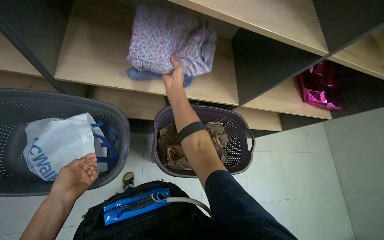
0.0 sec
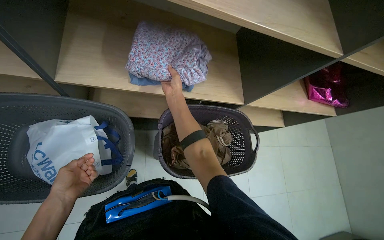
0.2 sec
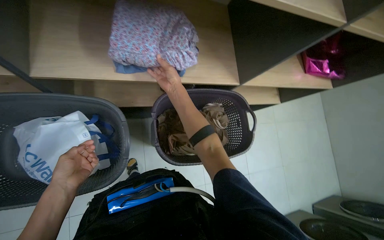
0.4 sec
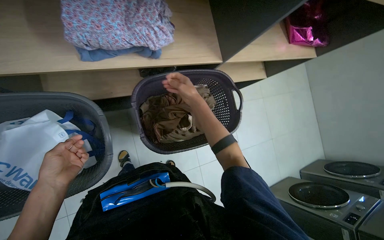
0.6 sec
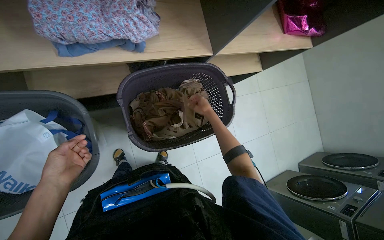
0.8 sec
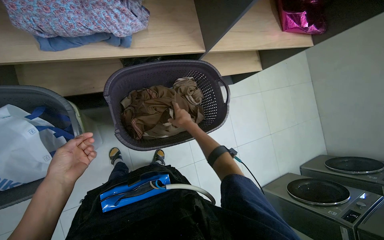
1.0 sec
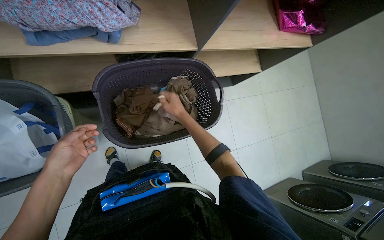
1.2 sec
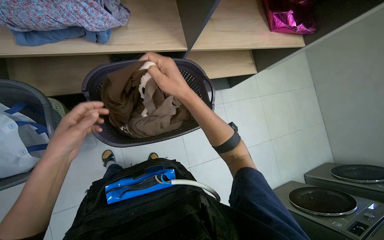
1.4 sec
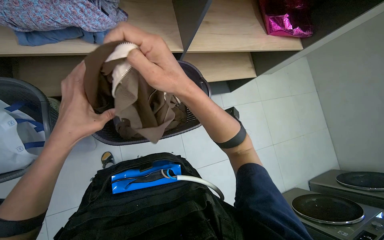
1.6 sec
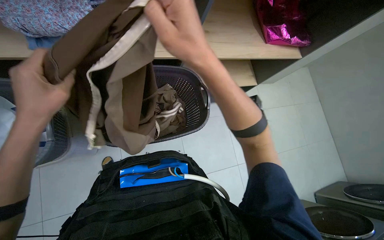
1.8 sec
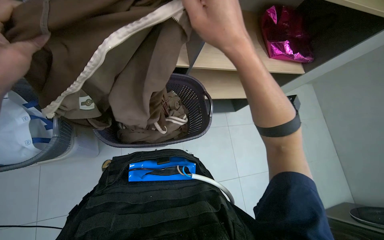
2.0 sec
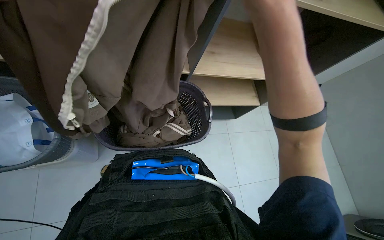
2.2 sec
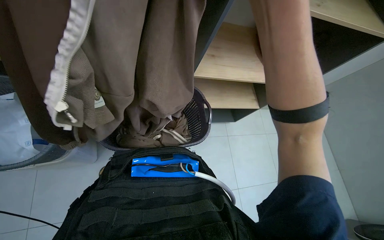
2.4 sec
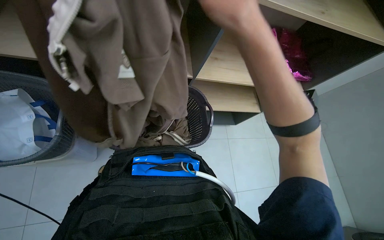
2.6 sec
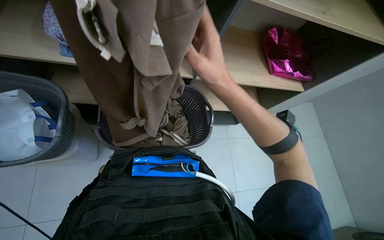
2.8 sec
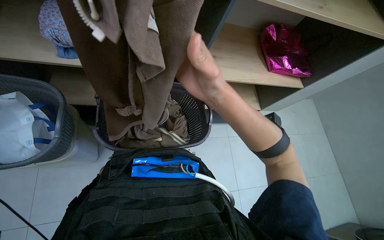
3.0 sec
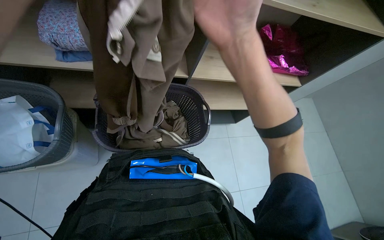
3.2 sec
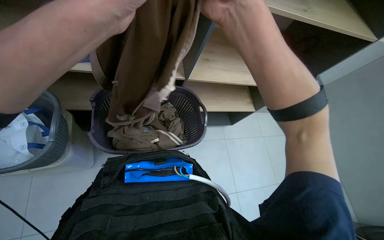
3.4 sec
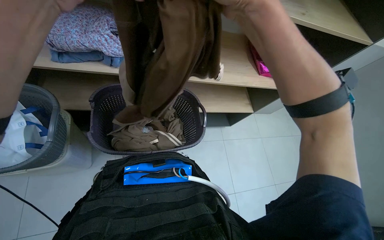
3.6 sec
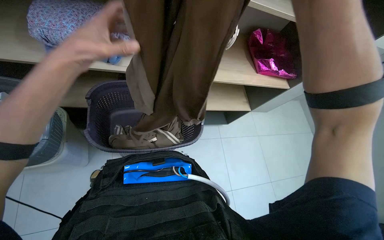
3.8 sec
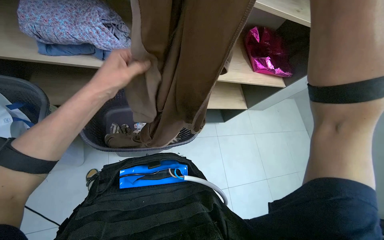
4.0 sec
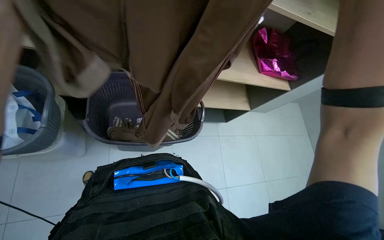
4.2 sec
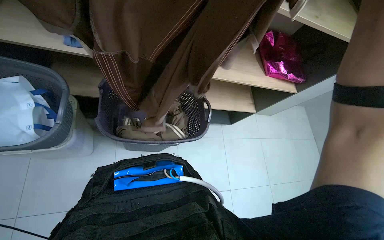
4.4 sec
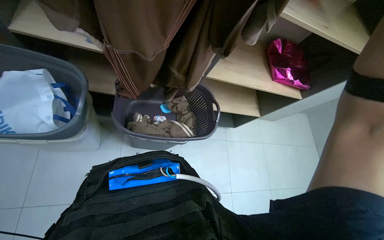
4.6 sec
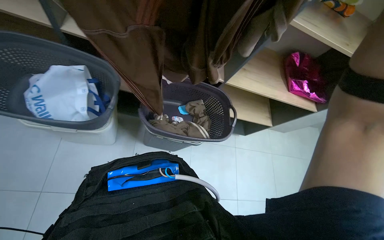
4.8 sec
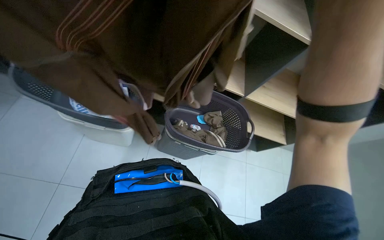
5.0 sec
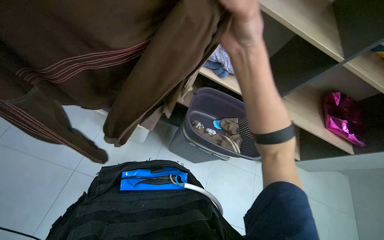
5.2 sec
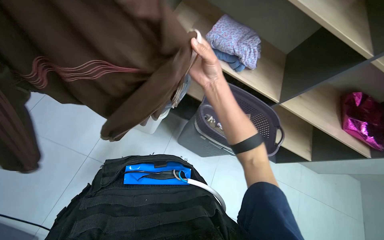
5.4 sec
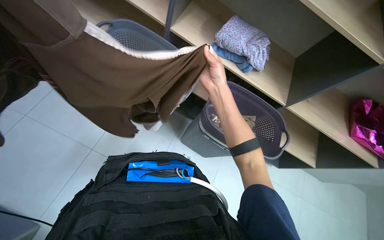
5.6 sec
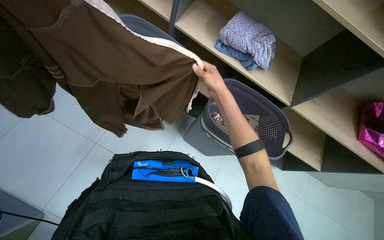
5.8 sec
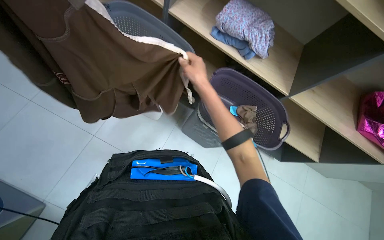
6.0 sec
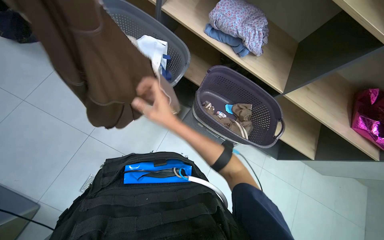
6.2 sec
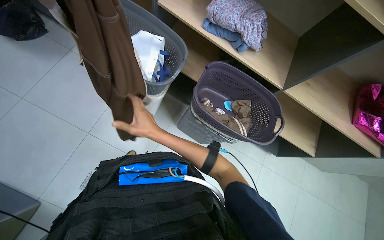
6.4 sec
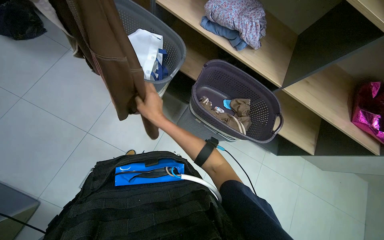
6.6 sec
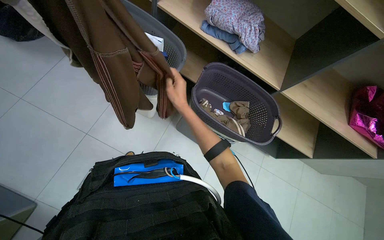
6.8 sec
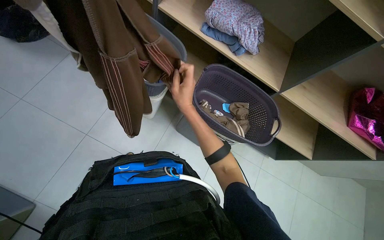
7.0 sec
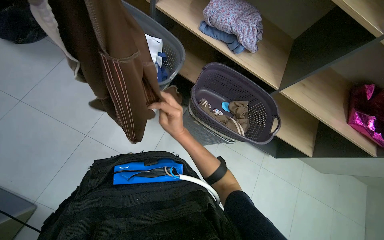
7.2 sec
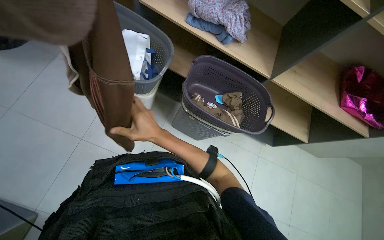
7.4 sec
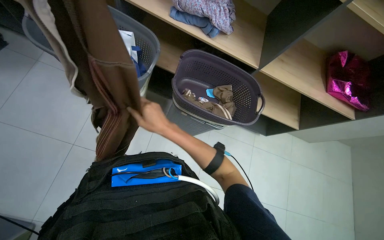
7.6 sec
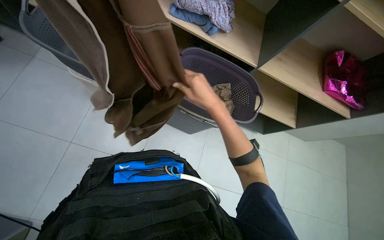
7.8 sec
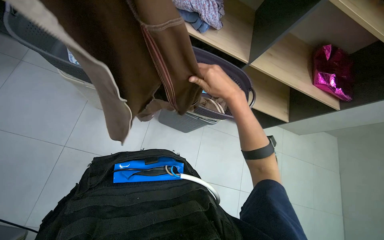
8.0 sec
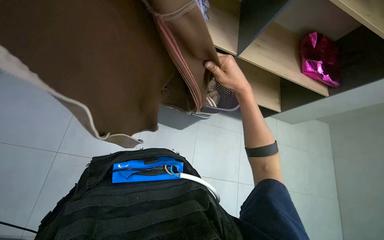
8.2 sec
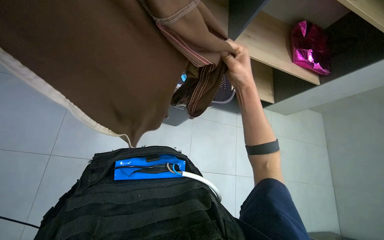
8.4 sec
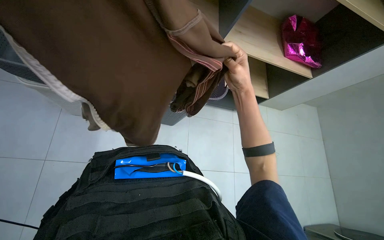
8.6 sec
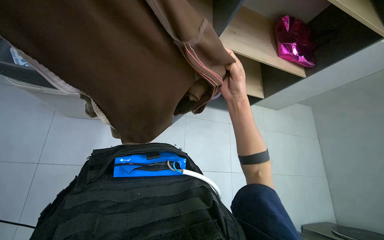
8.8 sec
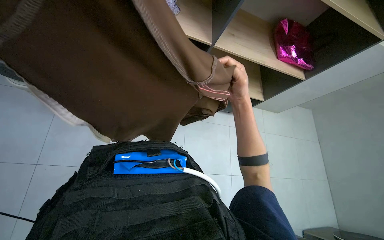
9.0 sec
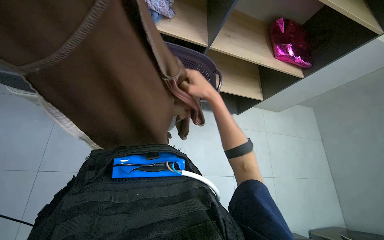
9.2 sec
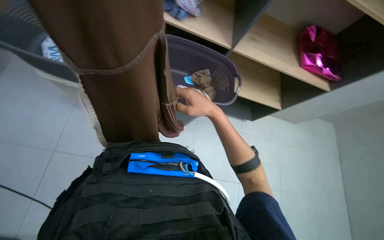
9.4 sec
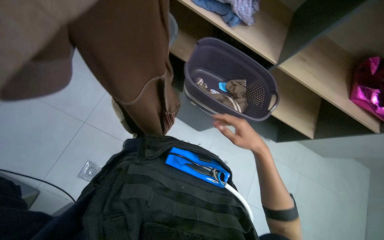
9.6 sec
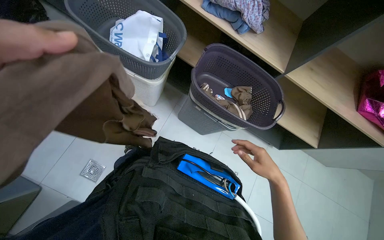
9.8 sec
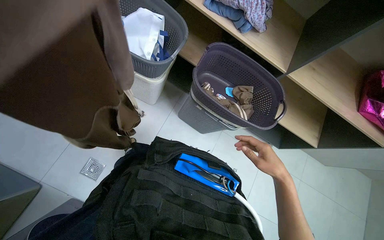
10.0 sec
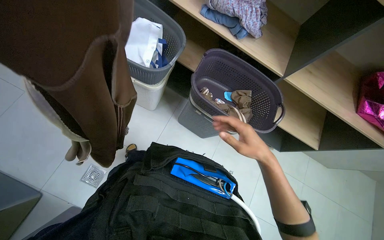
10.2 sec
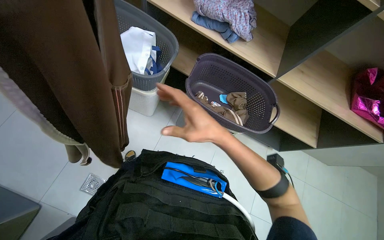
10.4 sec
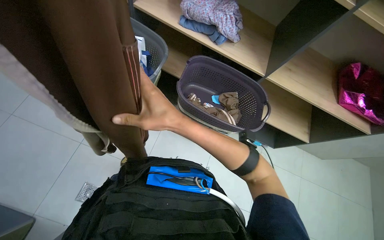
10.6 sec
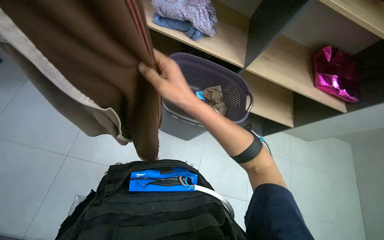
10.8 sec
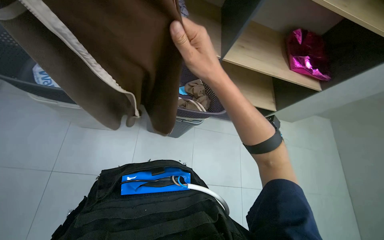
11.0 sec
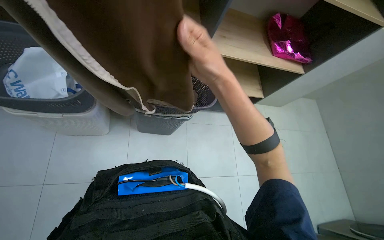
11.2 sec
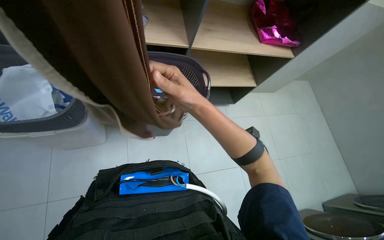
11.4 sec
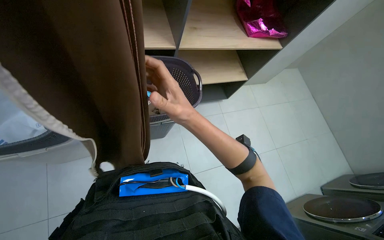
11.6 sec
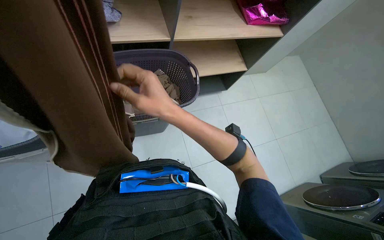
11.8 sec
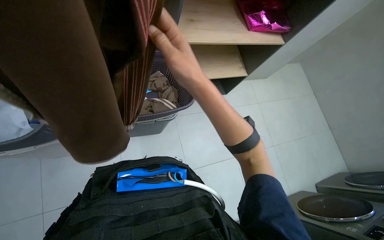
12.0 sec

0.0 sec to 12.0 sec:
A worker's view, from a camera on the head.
Job: managing laundry.
The whole recording: Folding and packing laundry. The worker folds clothes from a basket and then packs them into a plastic bag.
0.0 sec to 1.6 sec: The wearer looks some 25 degrees further downward.
1.6 sec to 3.0 sec: The view tilts some 15 degrees upward.
4.4 sec to 6.0 sec: The wearer's head swings approximately 30 degrees to the left.
6.0 sec to 7.6 sec: The right hand moves up and down the picture over about 15 cm, changing direction 2 times.
7.6 sec to 9.0 sec: The right hand moves to the right, about 25 cm.
9.0 sec to 10.4 sec: The head turns to the left by roughly 20 degrees.
10.4 sec to 12.0 sec: The wearer looks roughly 40 degrees further to the right.

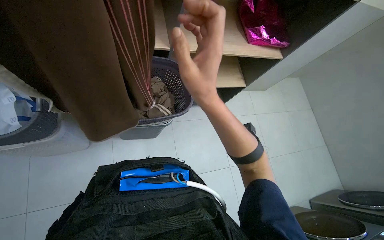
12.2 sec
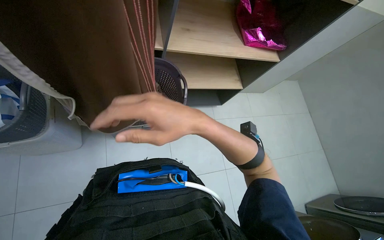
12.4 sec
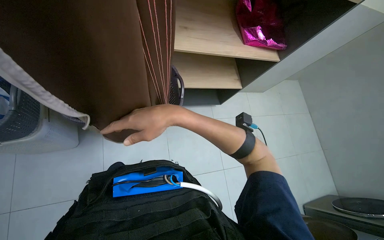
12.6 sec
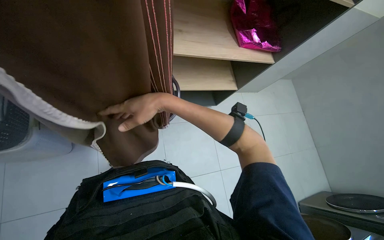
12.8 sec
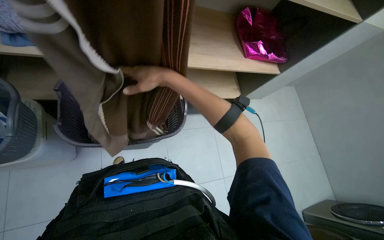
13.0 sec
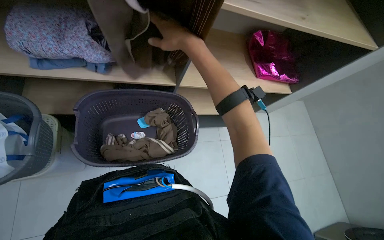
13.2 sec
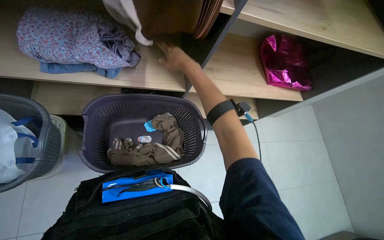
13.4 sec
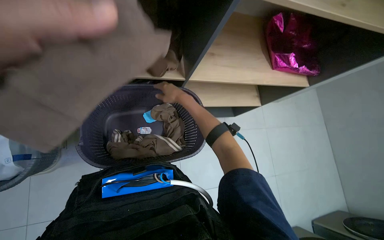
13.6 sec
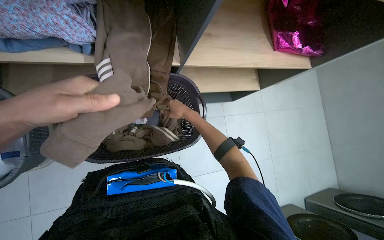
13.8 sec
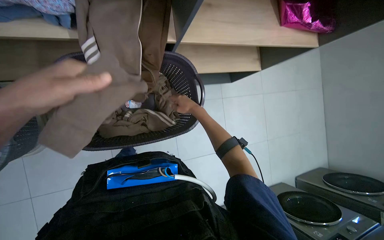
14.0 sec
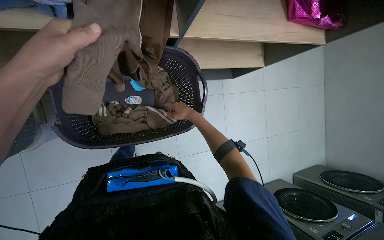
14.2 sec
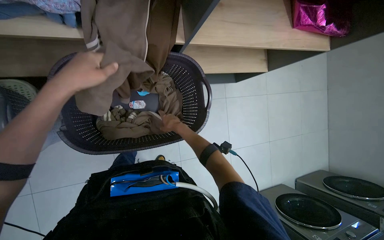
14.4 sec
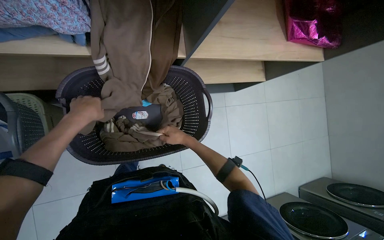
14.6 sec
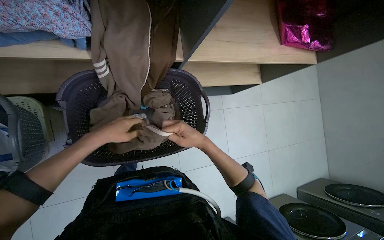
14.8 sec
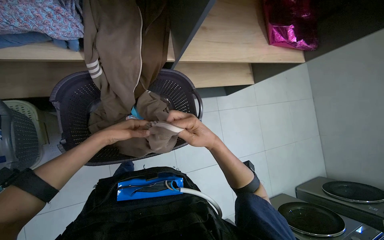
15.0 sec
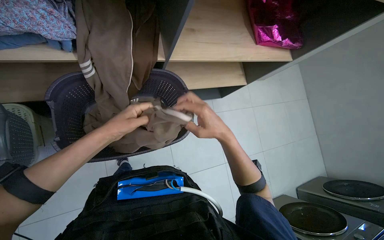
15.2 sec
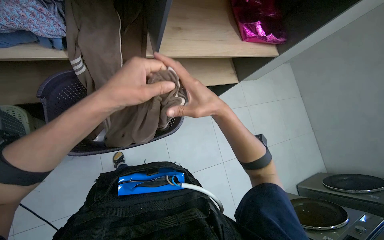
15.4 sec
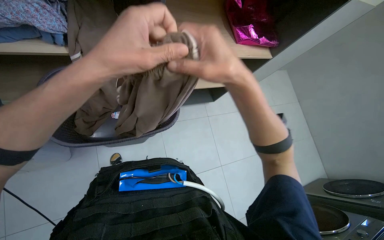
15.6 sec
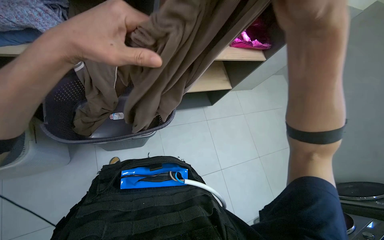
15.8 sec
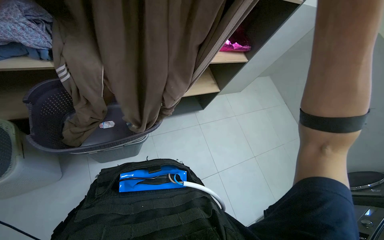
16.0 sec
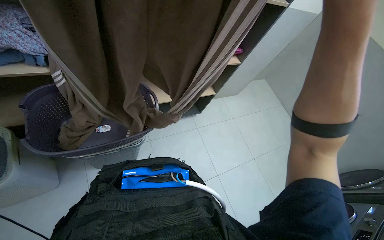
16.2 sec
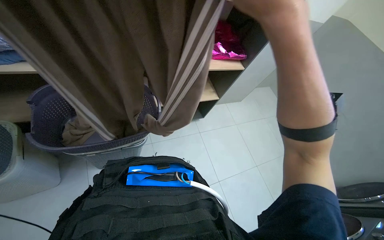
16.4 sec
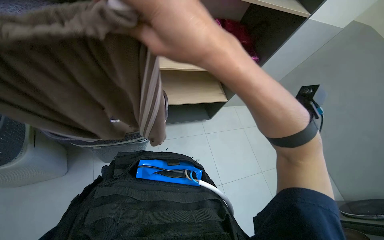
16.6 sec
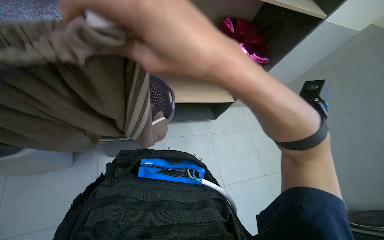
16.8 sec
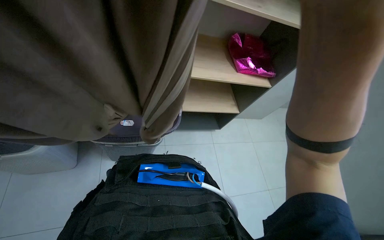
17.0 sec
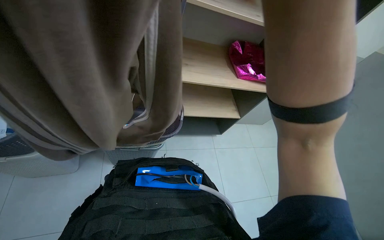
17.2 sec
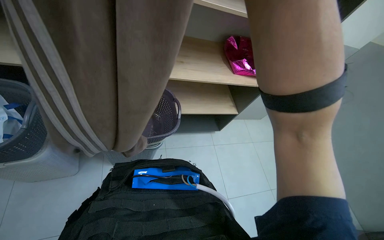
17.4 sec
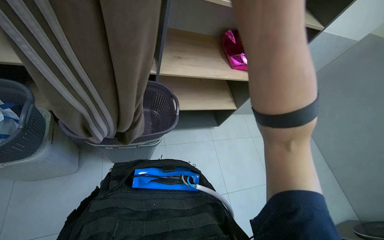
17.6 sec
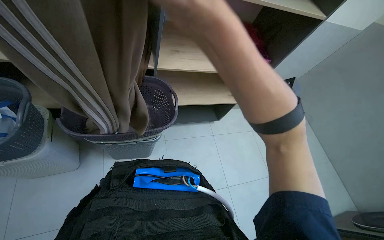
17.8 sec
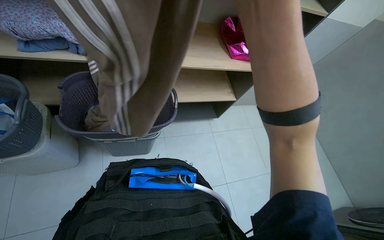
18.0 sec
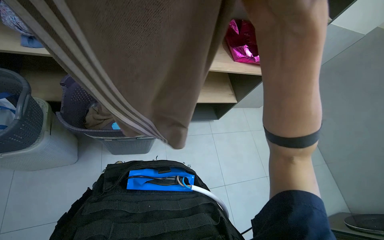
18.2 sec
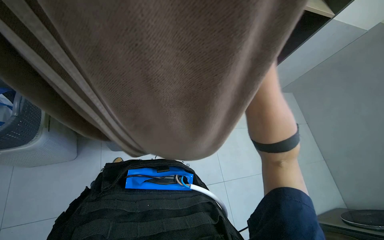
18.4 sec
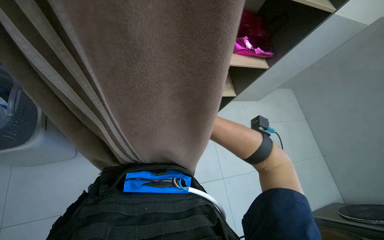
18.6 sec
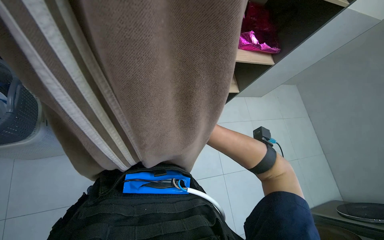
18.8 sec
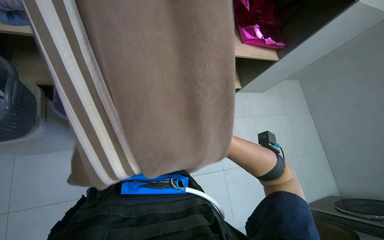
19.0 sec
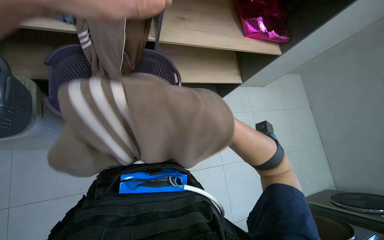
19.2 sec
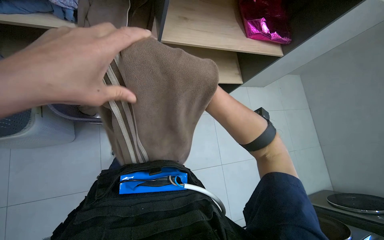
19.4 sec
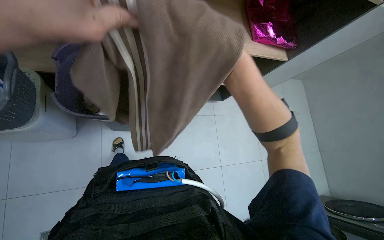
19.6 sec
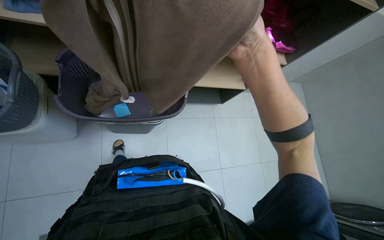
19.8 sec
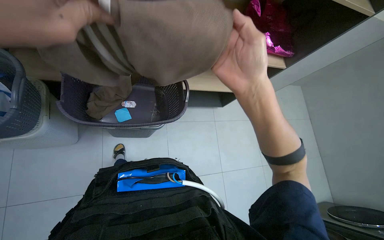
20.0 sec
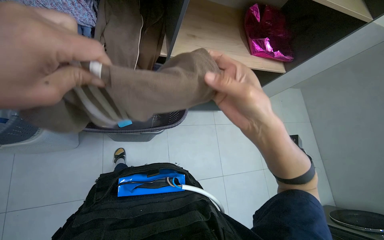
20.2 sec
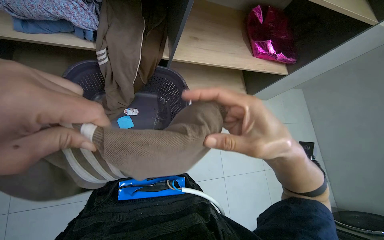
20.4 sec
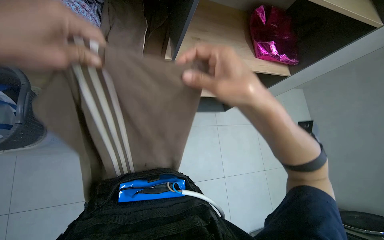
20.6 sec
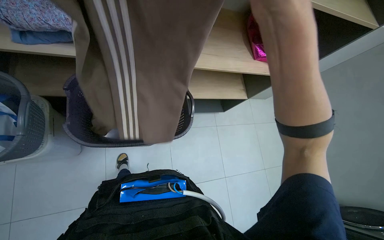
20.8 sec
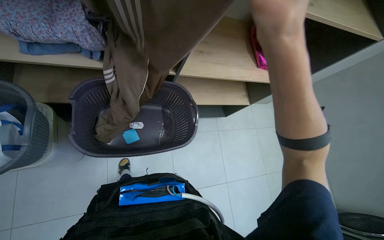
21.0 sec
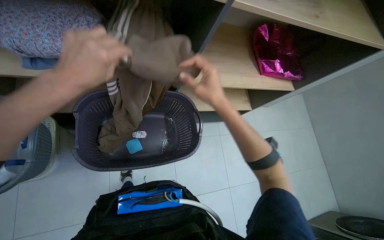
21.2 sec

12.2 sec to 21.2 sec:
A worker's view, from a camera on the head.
Job: managing laundry.
The whole recording: Folding and packing laundry. The worker folds clothes from a basket and then packs them into a plastic bag.
12.2 sec to 13.8 sec: The right hand goes approximately 30 cm farther from the camera.
13.8 sec to 15.2 sec: The right hand moves nearer to the camera, down the picture and to the right, about 25 cm.
15.2 sec to 16.6 sec: The view tips upward by approximately 15 degrees. The right hand goes approximately 20 cm nearer to the camera.
19.8 sec to 21.2 sec: The right hand goes up and down the picture, about 20 cm each way, reversing 2 times.
